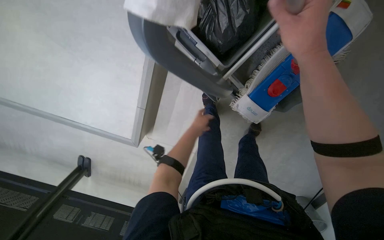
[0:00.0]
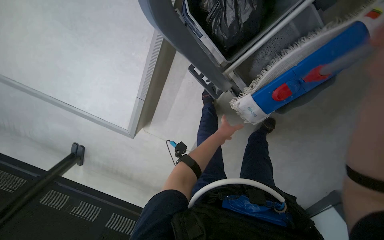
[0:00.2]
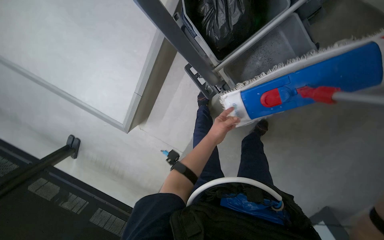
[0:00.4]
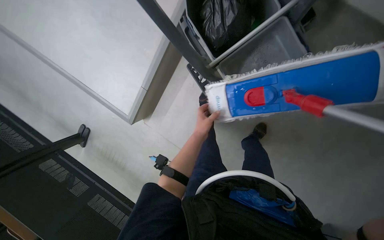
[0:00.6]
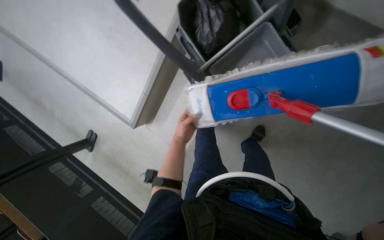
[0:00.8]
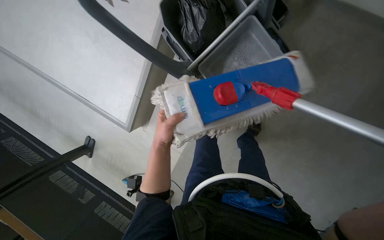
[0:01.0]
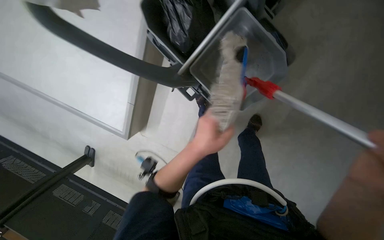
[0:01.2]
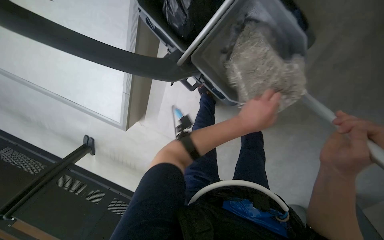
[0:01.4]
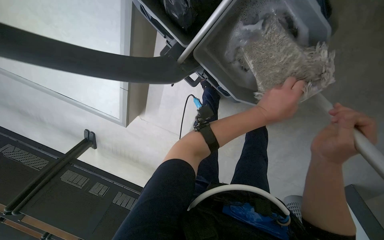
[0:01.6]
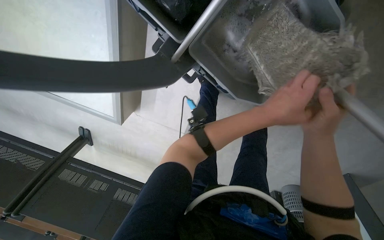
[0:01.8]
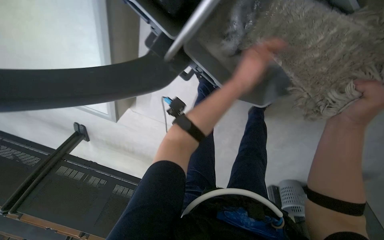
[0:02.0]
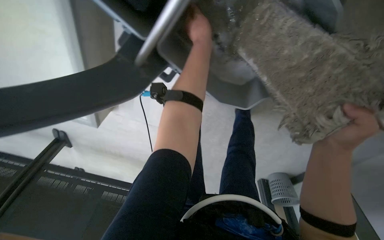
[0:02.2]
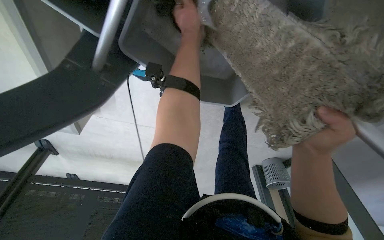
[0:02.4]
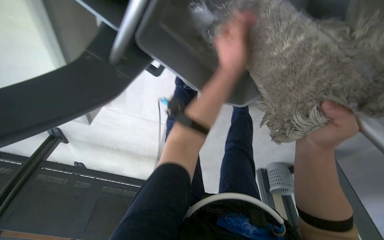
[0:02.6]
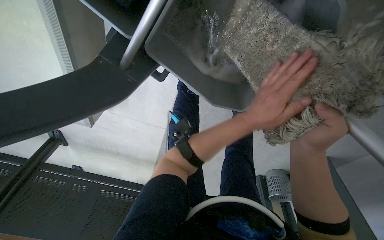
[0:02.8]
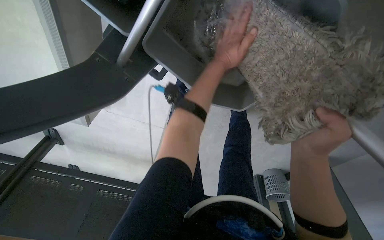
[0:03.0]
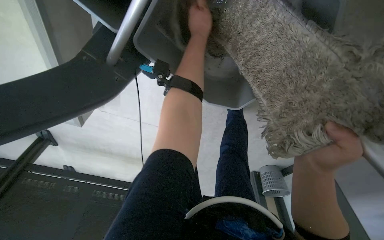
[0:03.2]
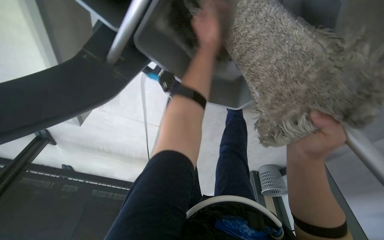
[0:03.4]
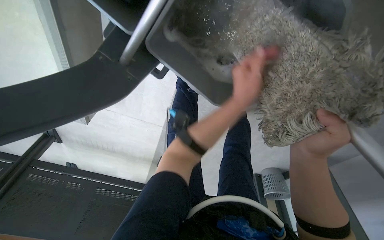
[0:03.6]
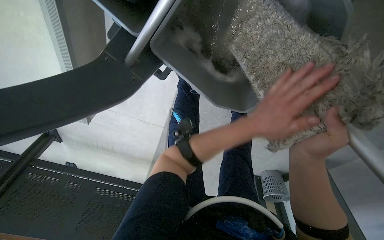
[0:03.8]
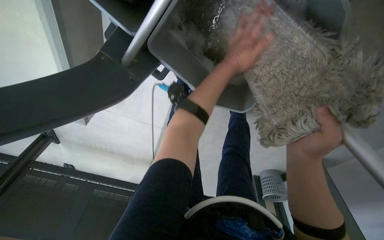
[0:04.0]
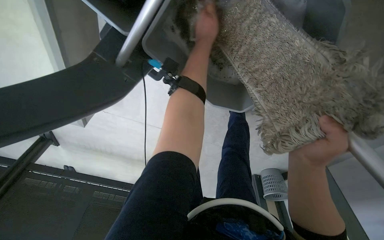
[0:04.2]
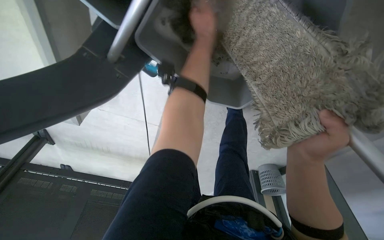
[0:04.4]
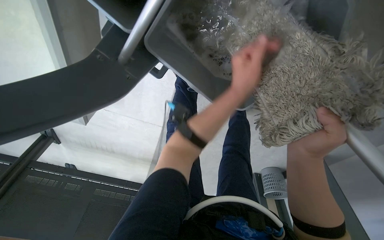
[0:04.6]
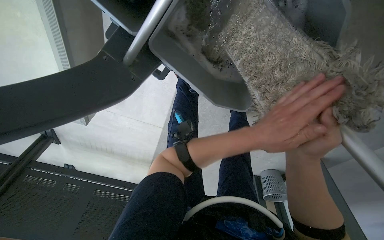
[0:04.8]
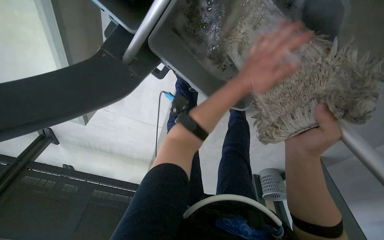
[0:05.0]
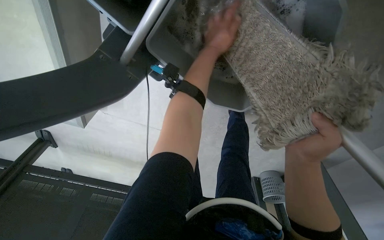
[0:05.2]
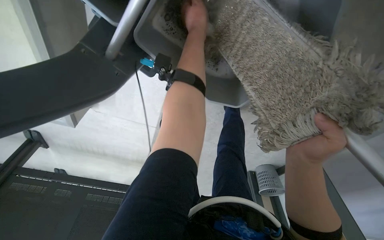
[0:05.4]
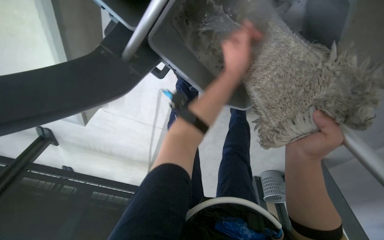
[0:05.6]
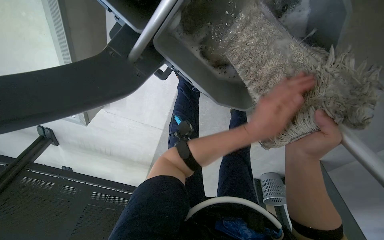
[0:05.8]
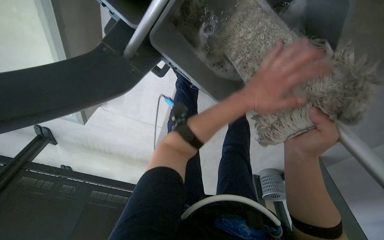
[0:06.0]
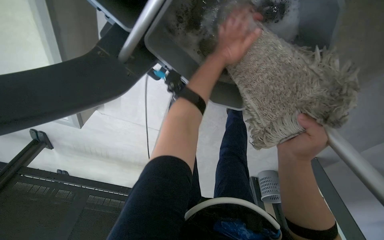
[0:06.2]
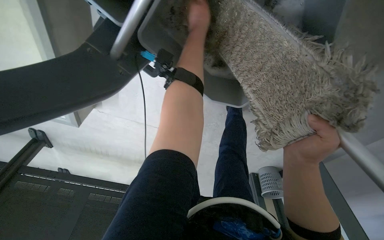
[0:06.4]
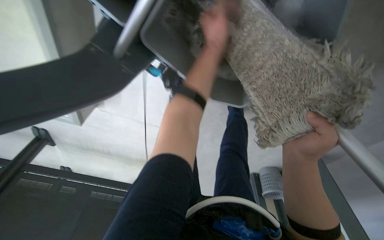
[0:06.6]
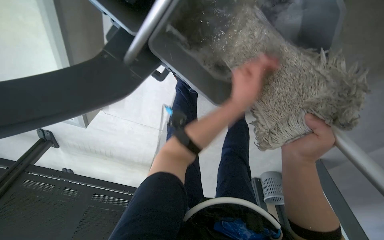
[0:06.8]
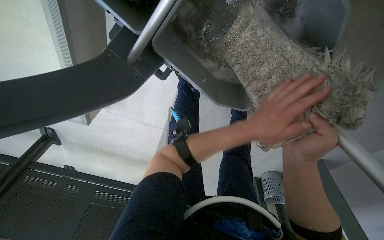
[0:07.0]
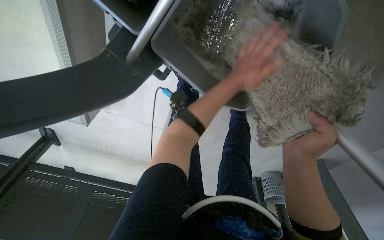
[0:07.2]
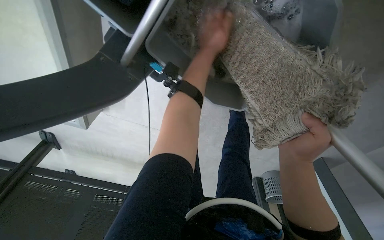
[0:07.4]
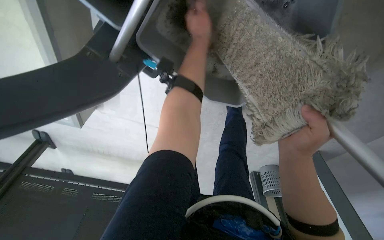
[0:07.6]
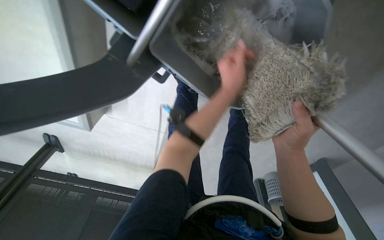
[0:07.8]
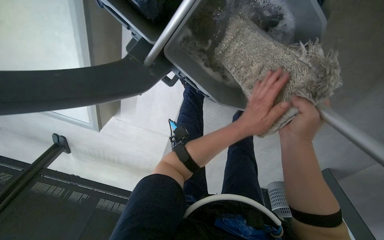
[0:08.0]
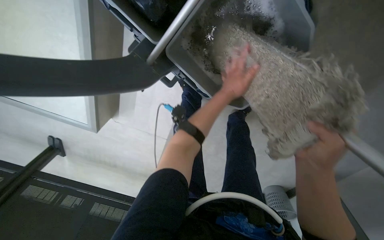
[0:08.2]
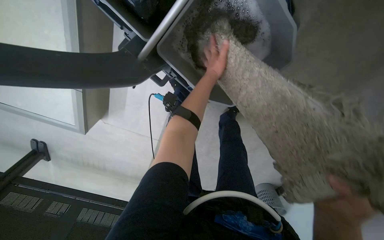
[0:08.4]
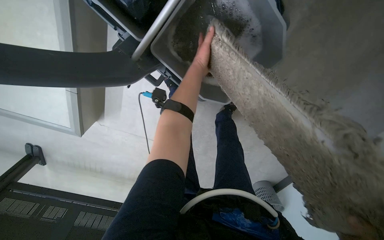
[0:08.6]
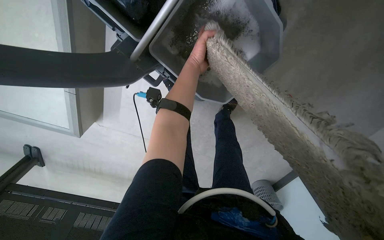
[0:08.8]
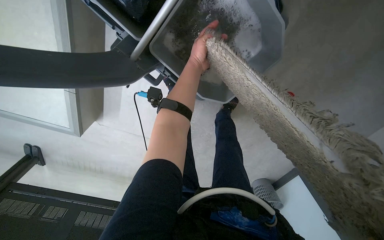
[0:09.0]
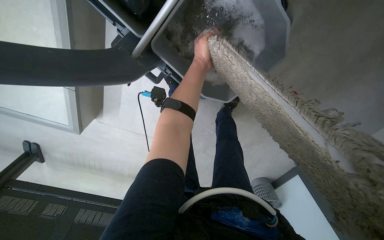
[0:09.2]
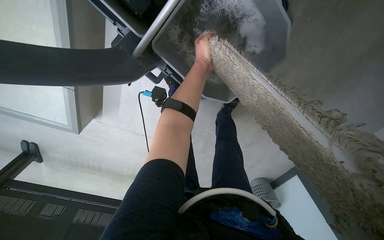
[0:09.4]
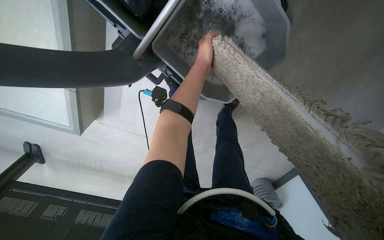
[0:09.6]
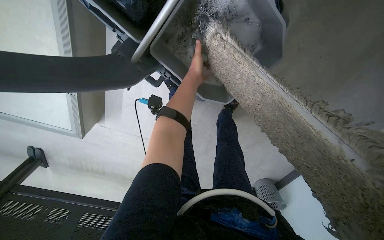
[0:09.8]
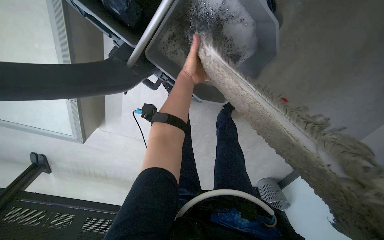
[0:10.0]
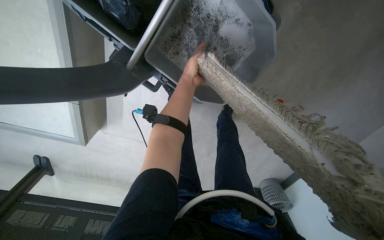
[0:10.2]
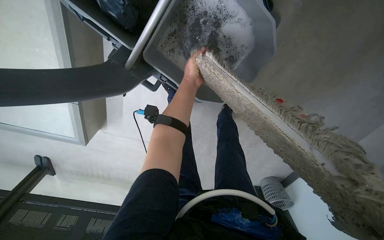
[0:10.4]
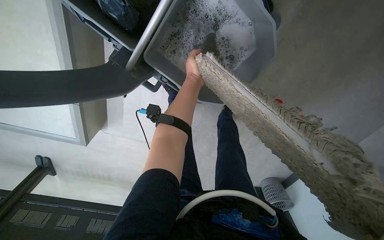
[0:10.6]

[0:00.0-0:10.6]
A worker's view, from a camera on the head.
Job: managing trash.
The whole recording: Emptying trash and preparing mop. The worker empties a trash can and prepares the mop by wetting it in a bucket.
0:00.0 to 0:01.6: The wearer looks about 15 degrees further downward. The left hand goes left and right, about 30 cm each way, reversing 2 times.
0:01.6 to 0:03.0: The left hand goes up and down the picture, approximately 25 cm each way, reversing 2 times.
0:03.0 to 0:04.6: The left hand moves up and down the picture over some 30 cm, changing direction 3 times.
0:04.6 to 0:06.0: The left hand moves up and down the picture over roughly 35 cm, changing direction 2 times.
0:06.0 to 0:07.6: The left hand moves up and down the picture over some 30 cm, changing direction 2 times.
0:07.6 to 0:09.0: The left hand goes down the picture and returns, roughly 30 cm each way.

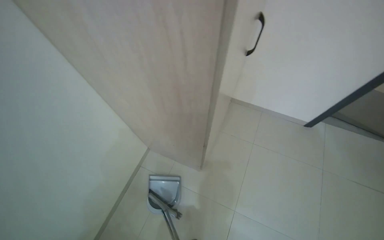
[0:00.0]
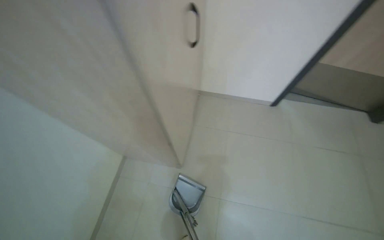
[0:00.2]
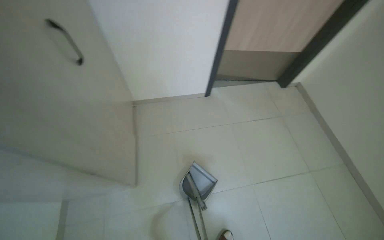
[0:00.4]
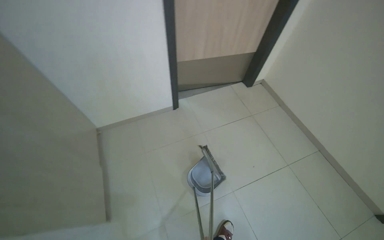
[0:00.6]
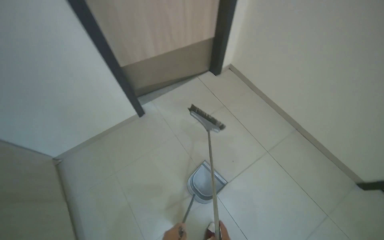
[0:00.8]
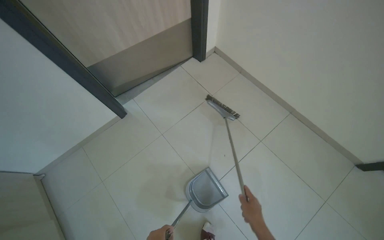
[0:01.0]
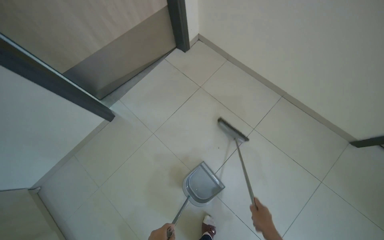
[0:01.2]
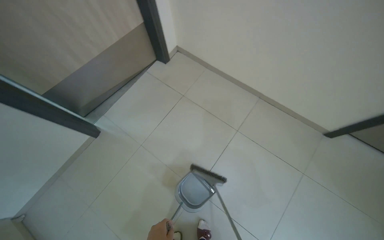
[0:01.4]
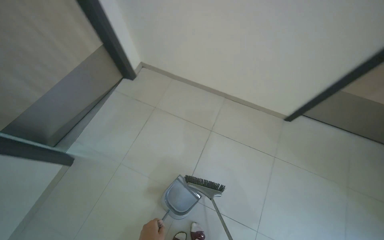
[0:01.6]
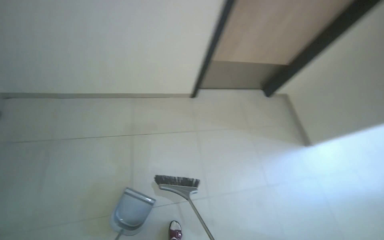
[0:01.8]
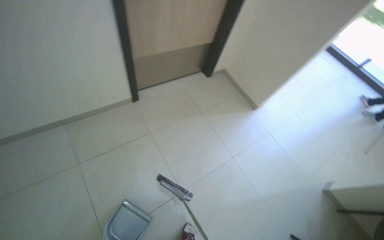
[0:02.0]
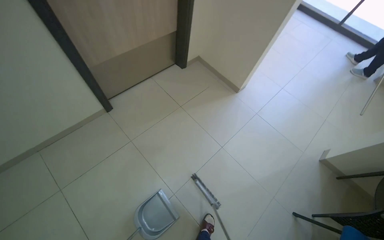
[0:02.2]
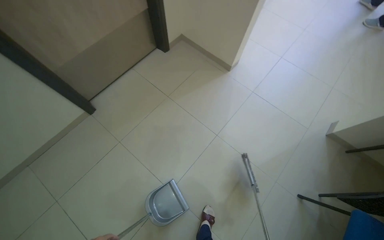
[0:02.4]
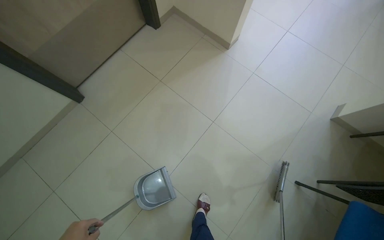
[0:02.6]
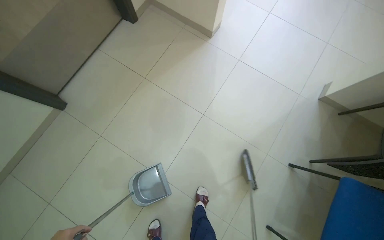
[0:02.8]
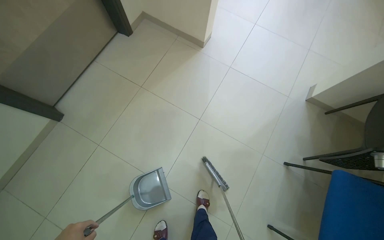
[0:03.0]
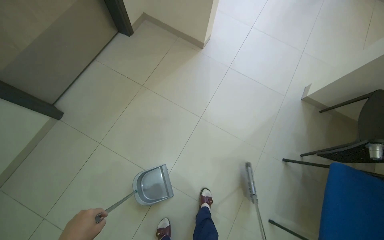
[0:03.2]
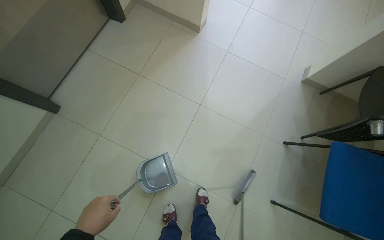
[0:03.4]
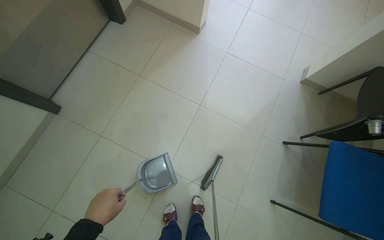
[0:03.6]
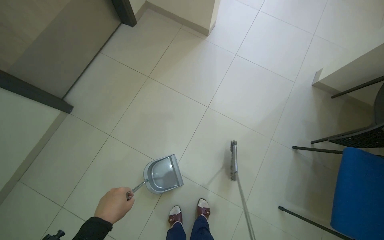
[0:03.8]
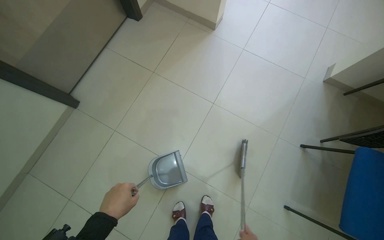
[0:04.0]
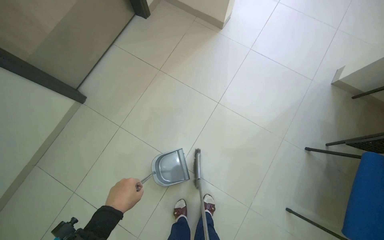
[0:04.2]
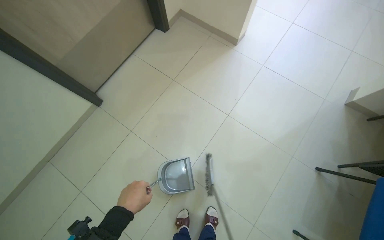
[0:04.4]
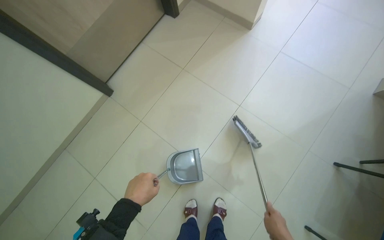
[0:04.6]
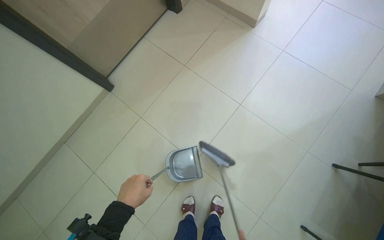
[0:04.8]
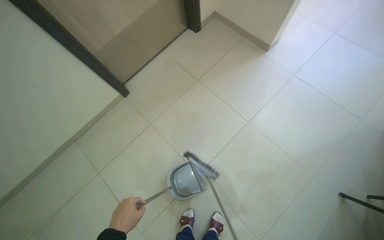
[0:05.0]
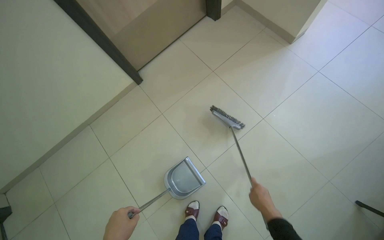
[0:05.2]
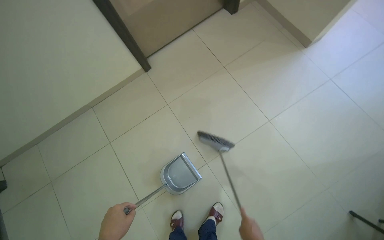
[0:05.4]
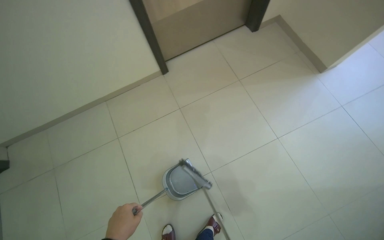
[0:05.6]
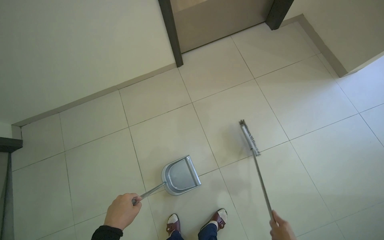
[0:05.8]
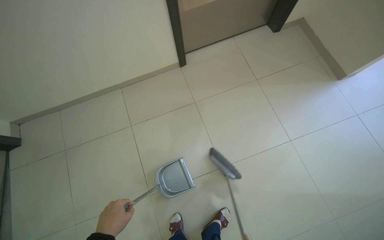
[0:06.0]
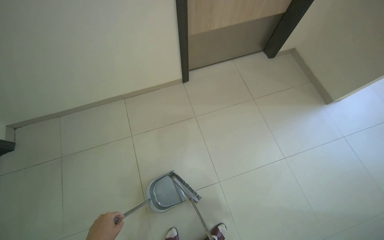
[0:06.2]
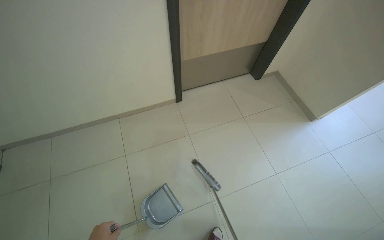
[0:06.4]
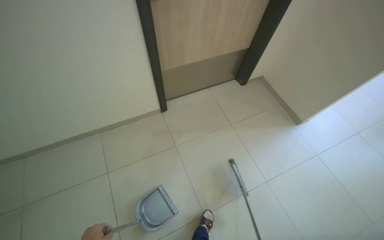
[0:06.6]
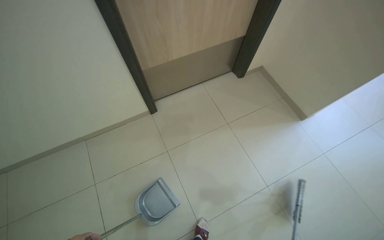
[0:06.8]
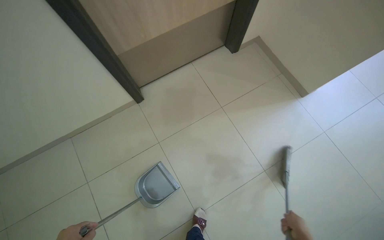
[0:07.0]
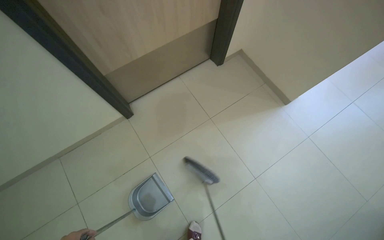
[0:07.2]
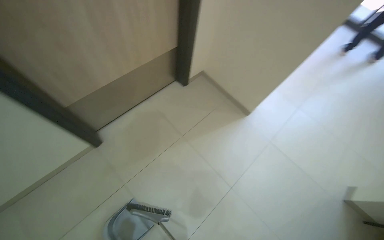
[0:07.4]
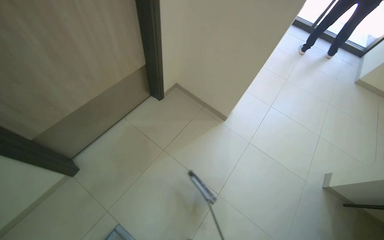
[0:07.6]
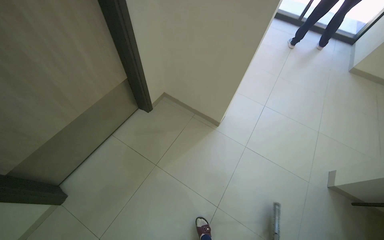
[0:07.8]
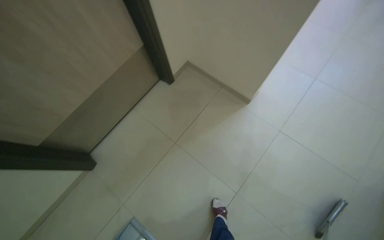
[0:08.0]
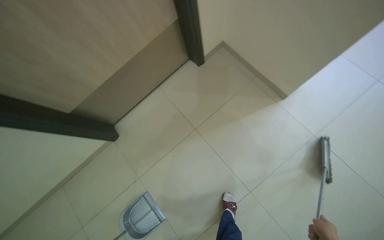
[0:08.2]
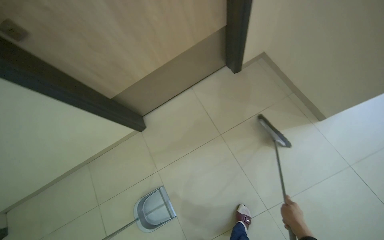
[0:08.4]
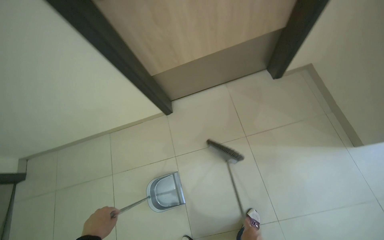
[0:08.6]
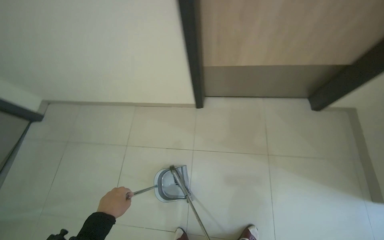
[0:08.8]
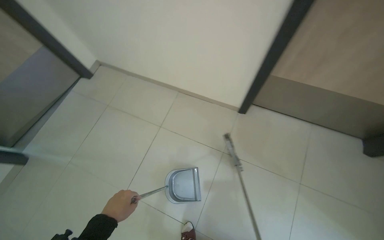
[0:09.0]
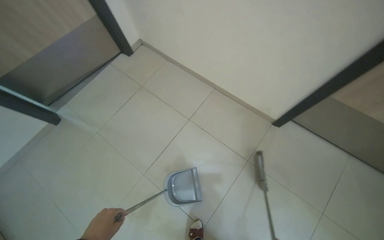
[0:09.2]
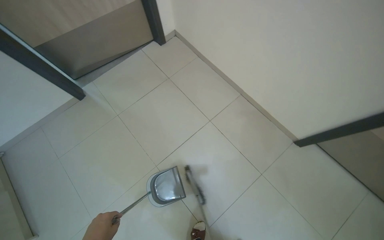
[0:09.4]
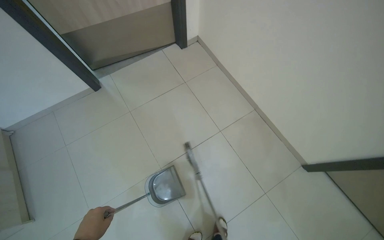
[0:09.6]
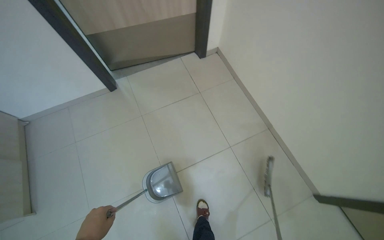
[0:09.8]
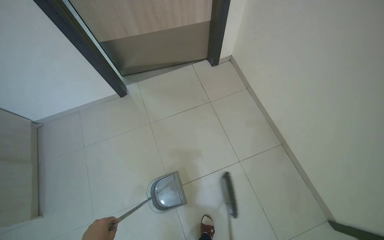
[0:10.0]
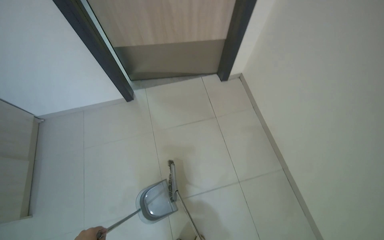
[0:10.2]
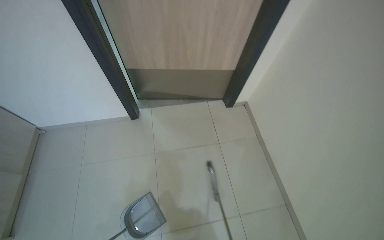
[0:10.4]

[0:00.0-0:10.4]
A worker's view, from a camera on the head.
Job: sweeping floor.
The whole recording: Sweeping tiled floor. The worker sweeps the tiled floor with a broom and dustpan.
0:00.0 to 0:01.4: The head travels roughly 1 m. The wearer's head swings approximately 75 degrees to the right.
0:01.4 to 0:03.0: The camera travels approximately 70 cm. The wearer's head swings about 65 degrees to the right. The view tips downward by approximately 15 degrees.
0:04.4 to 0:06.0: The scene rotates clockwise by about 30 degrees.
0:06.0 to 0:07.4: The wearer moves roughly 40 cm. The head turns to the right by about 20 degrees.
0:09.0 to 0:10.4: The camera is carried roughly 70 cm. The head turns to the left by about 55 degrees.
